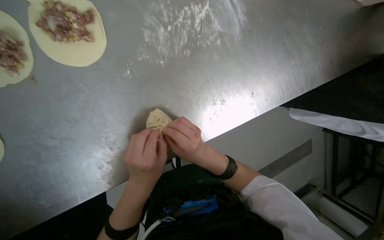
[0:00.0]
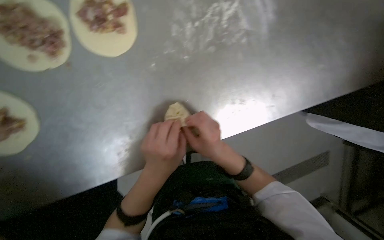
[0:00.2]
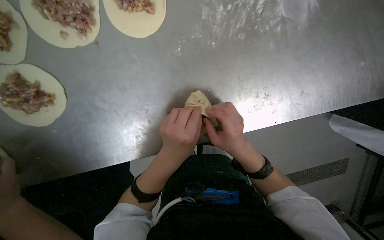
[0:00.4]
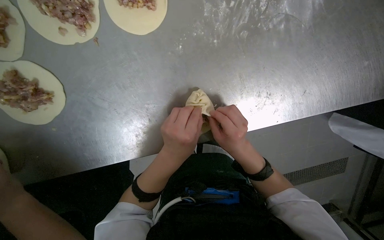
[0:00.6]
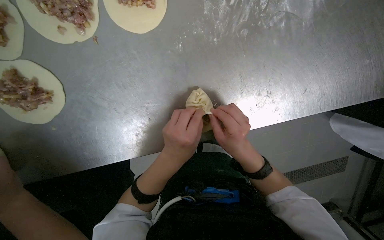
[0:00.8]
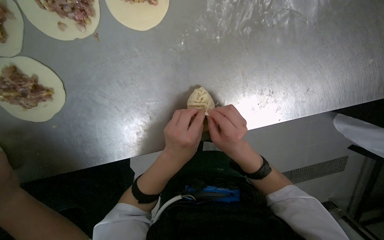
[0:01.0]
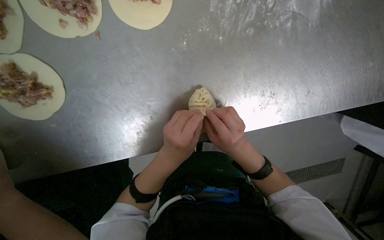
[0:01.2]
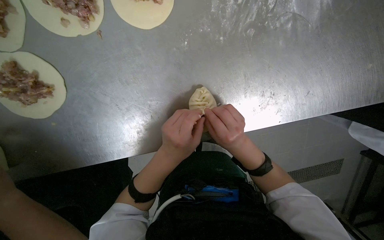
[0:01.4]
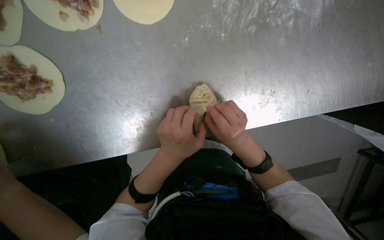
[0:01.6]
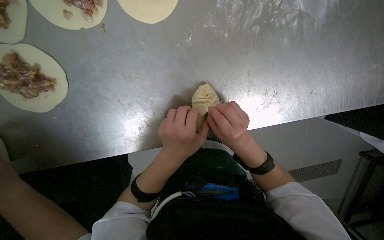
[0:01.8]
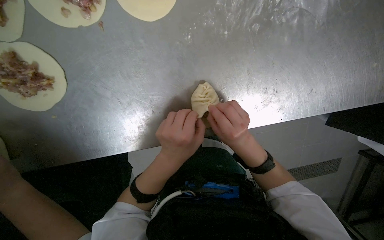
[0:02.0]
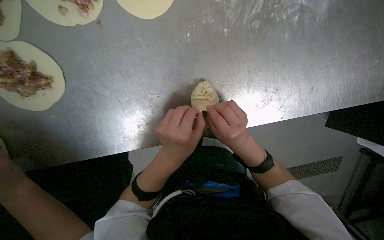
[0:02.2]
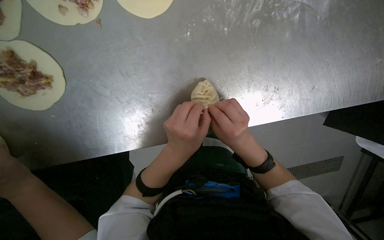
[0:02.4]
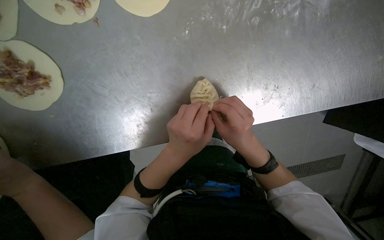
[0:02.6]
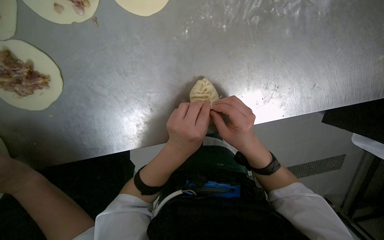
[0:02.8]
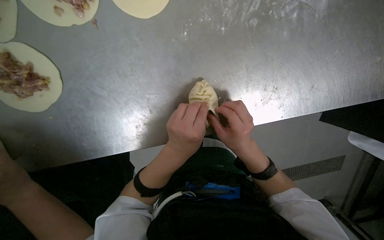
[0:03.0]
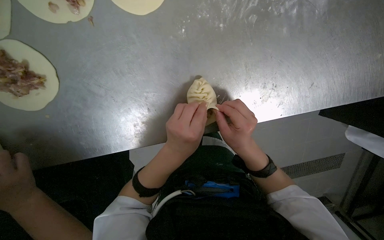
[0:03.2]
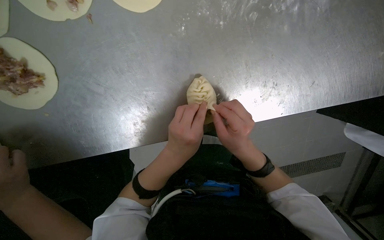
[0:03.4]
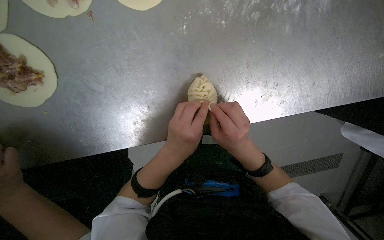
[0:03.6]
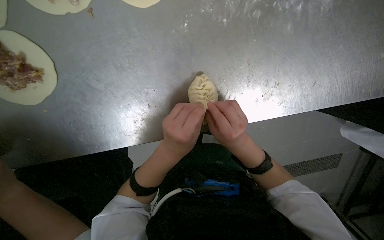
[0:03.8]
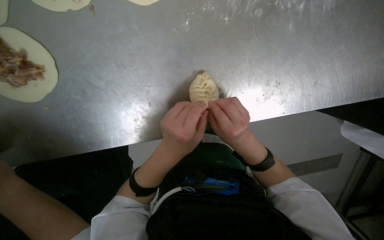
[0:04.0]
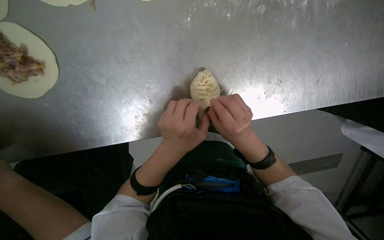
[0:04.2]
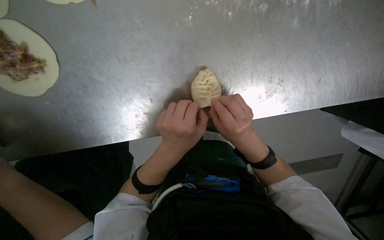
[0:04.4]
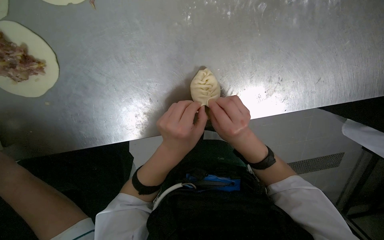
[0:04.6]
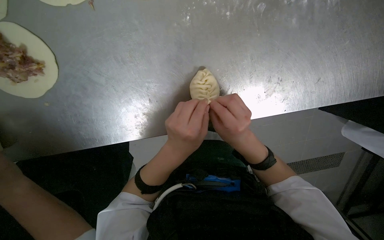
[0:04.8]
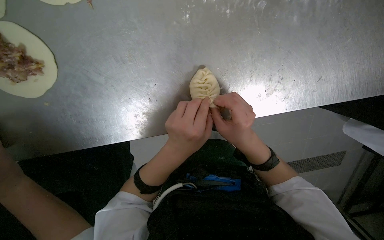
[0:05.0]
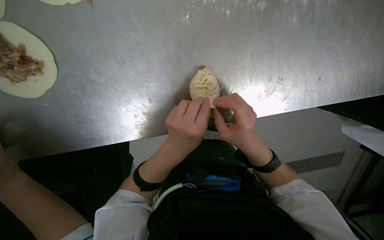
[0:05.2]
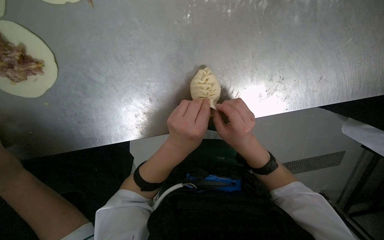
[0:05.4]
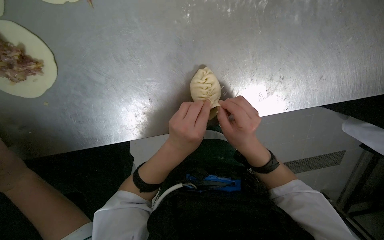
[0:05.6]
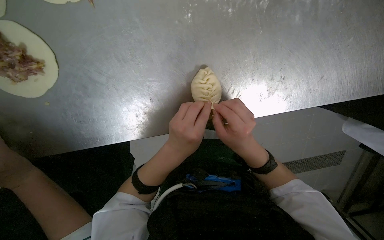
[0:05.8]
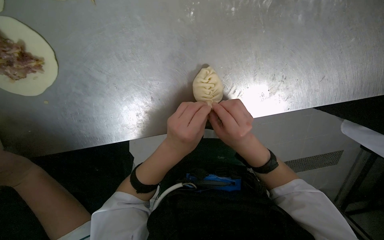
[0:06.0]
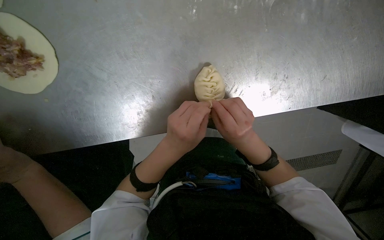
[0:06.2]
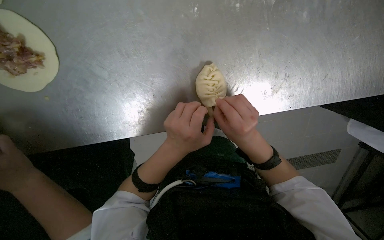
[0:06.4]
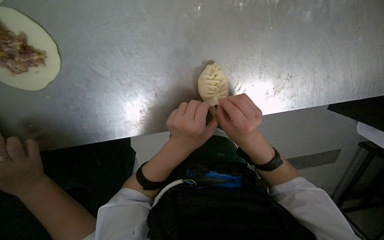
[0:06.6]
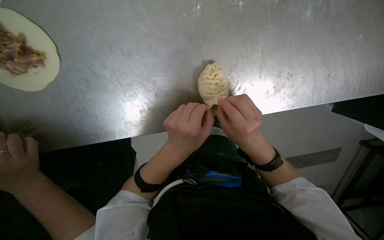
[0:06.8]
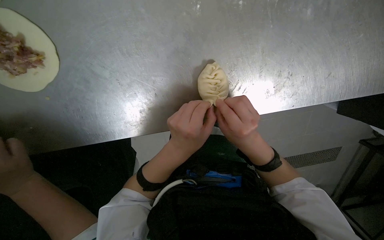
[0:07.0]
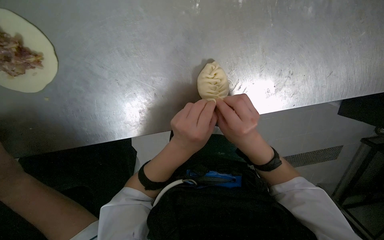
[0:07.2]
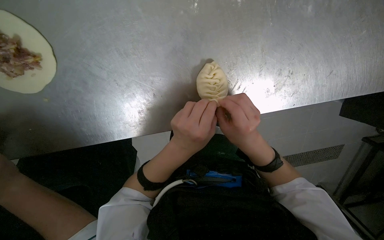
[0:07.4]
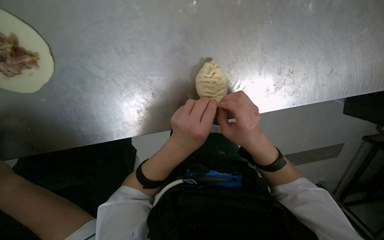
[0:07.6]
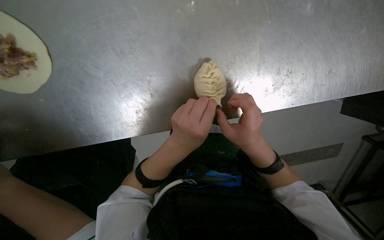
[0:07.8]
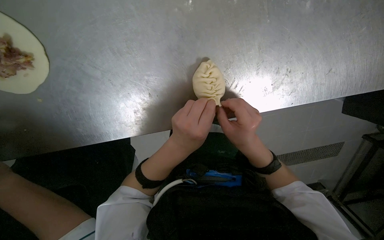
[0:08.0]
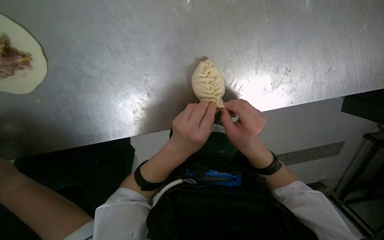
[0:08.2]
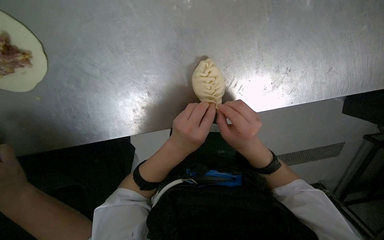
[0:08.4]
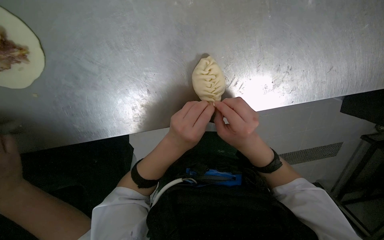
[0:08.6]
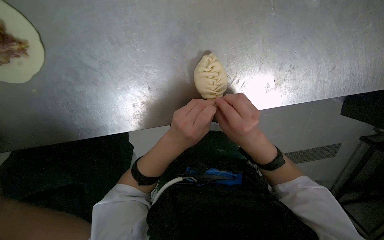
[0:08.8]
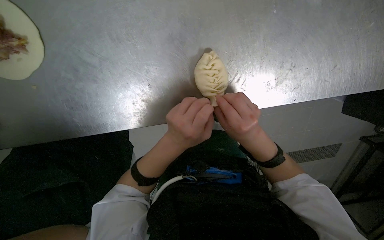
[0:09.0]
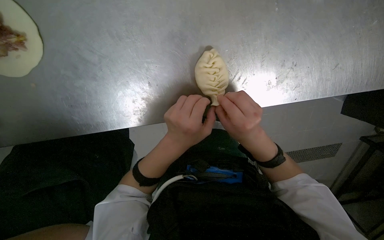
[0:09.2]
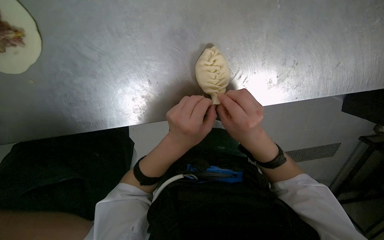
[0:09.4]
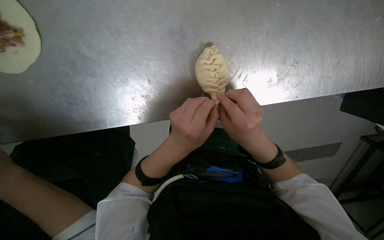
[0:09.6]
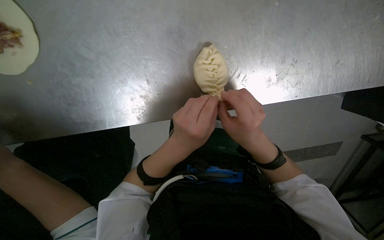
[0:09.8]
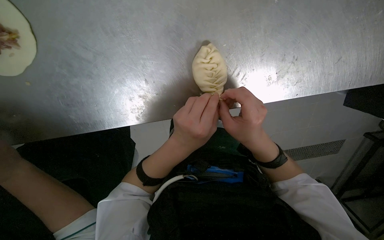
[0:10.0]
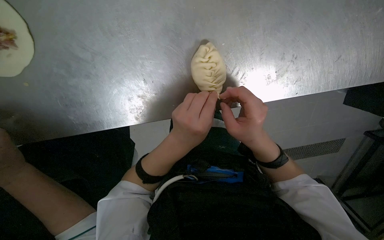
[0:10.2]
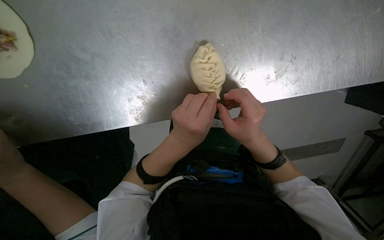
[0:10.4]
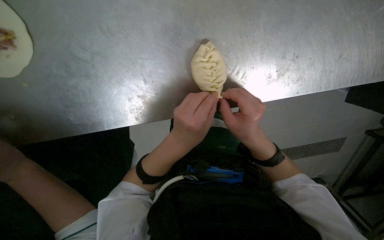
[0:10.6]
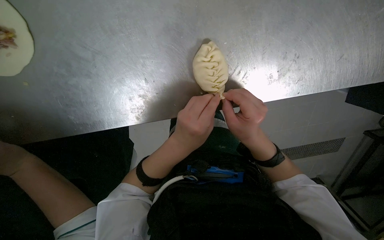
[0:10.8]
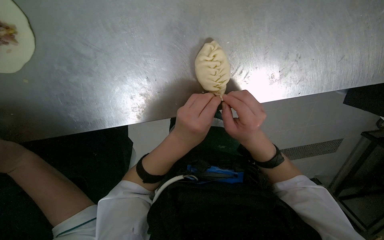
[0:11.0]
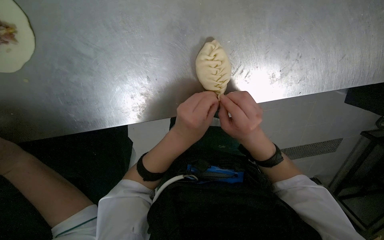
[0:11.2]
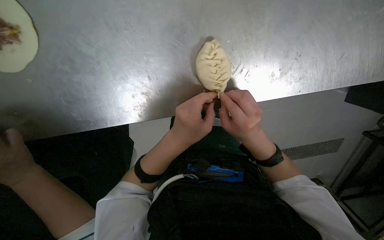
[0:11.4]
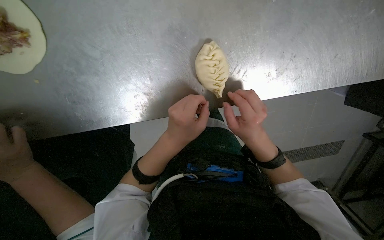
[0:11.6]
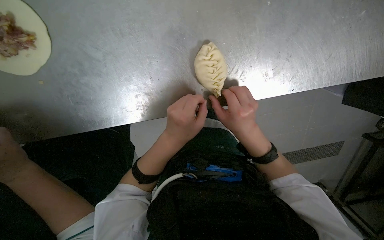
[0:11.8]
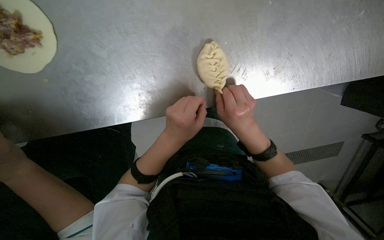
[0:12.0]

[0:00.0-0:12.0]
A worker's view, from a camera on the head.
Job: preparing food.
The whole recording: Sealing meat-filled dumplings. The worker continues sealing meat-filled dough circles, pinching the edges to form a braided pattern.
0:01.6 to 0:12.0: The hands make small movements and keep their place.

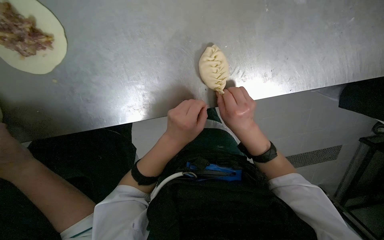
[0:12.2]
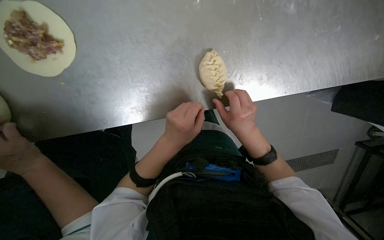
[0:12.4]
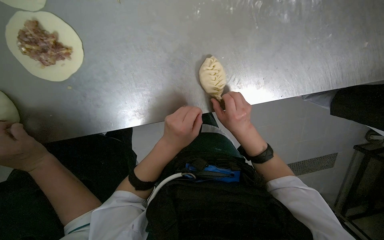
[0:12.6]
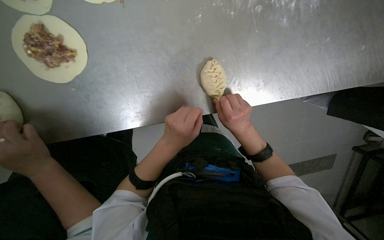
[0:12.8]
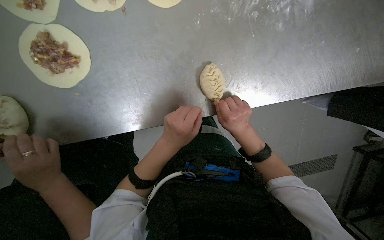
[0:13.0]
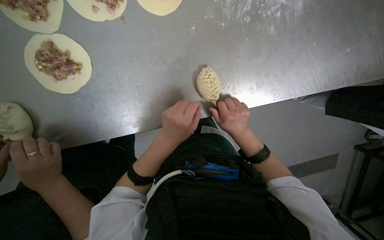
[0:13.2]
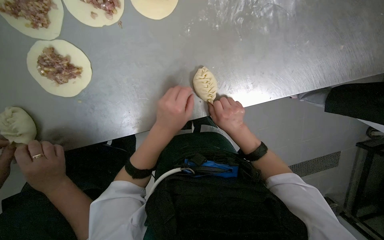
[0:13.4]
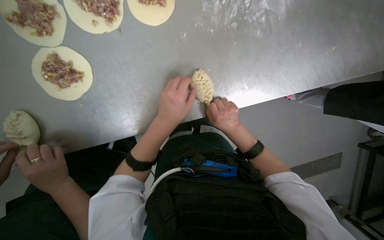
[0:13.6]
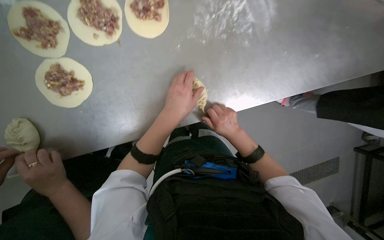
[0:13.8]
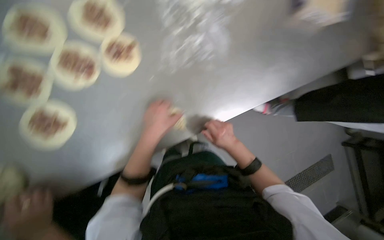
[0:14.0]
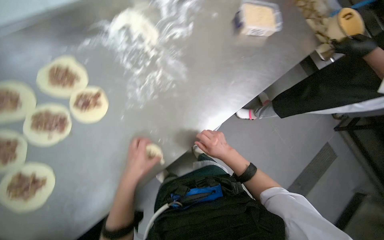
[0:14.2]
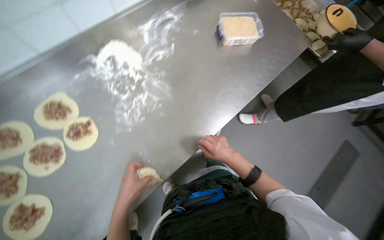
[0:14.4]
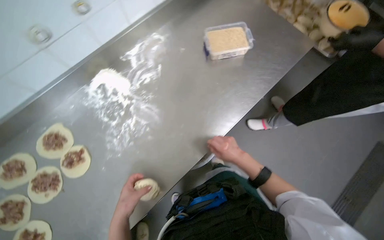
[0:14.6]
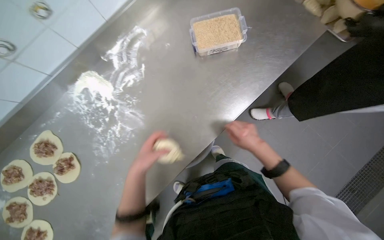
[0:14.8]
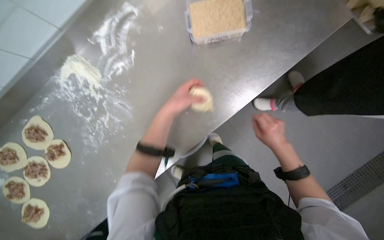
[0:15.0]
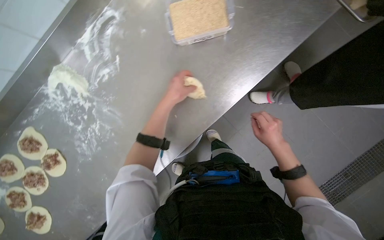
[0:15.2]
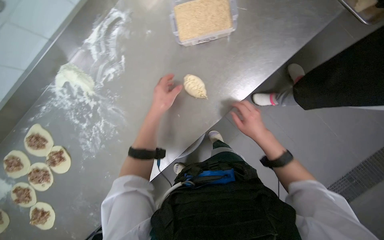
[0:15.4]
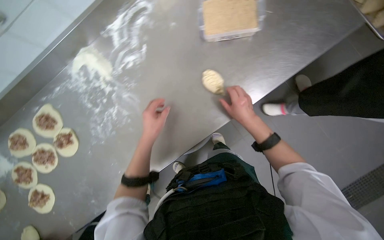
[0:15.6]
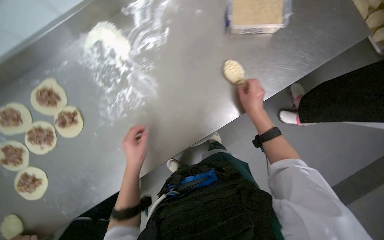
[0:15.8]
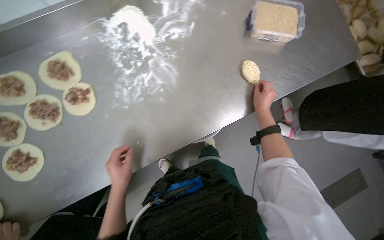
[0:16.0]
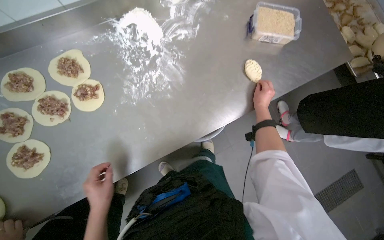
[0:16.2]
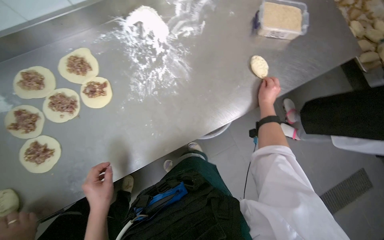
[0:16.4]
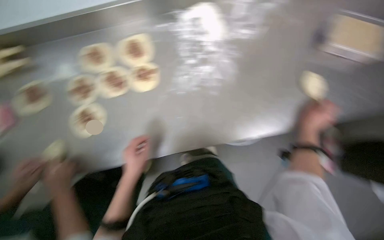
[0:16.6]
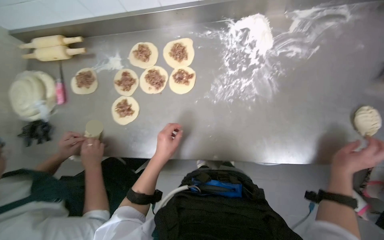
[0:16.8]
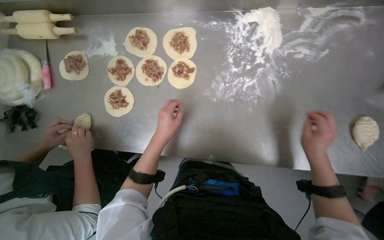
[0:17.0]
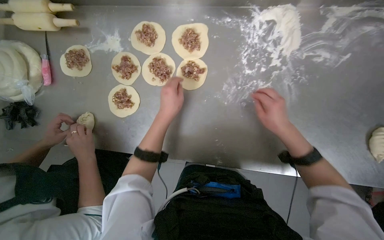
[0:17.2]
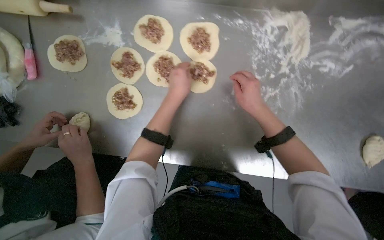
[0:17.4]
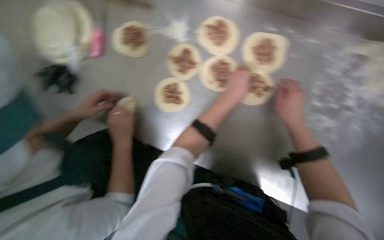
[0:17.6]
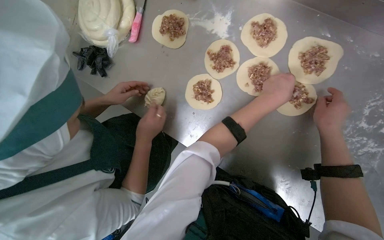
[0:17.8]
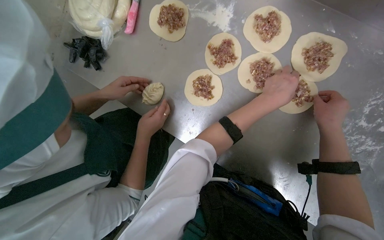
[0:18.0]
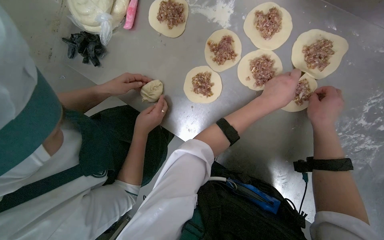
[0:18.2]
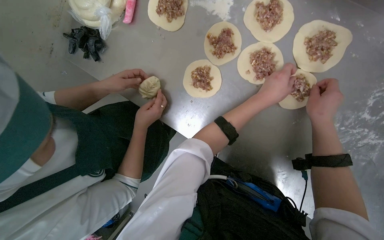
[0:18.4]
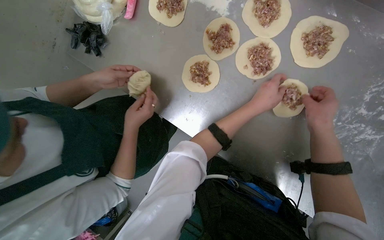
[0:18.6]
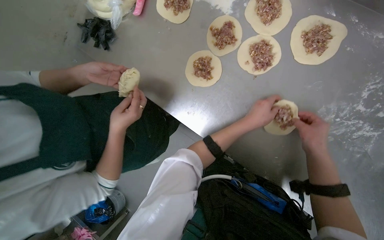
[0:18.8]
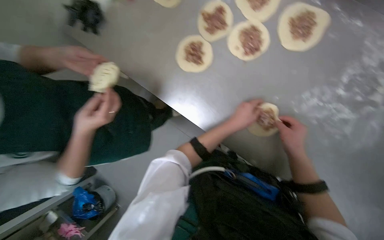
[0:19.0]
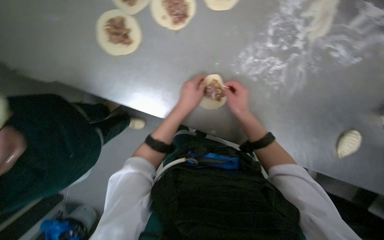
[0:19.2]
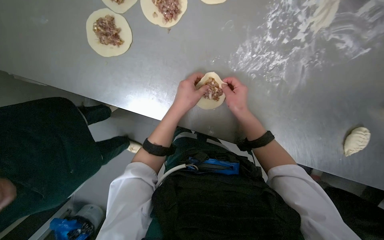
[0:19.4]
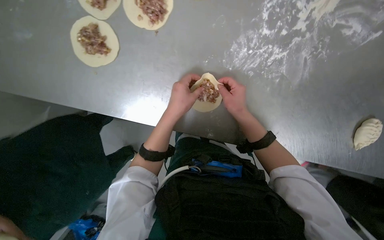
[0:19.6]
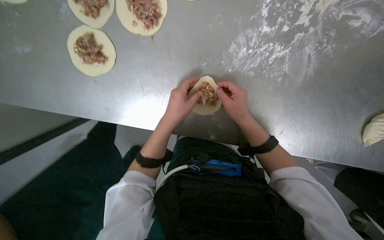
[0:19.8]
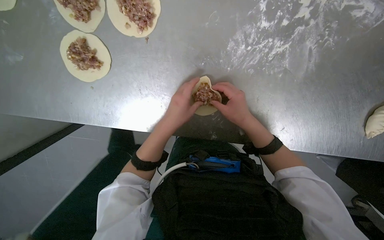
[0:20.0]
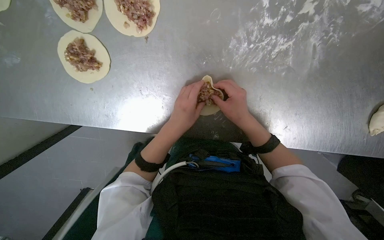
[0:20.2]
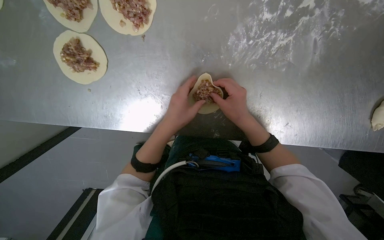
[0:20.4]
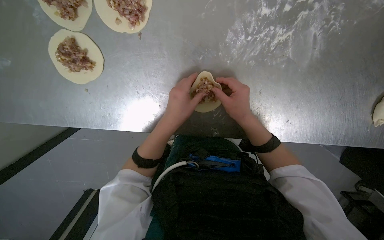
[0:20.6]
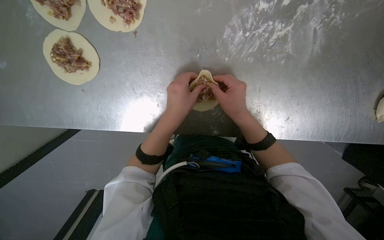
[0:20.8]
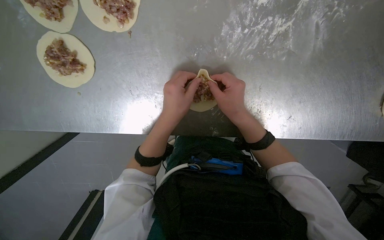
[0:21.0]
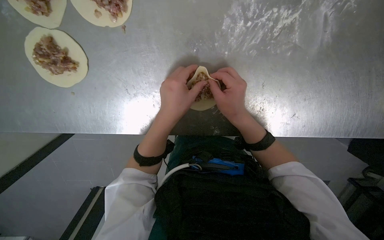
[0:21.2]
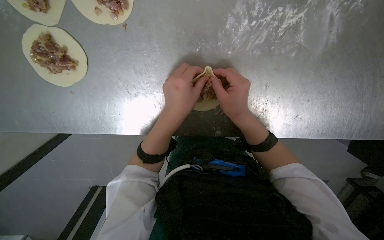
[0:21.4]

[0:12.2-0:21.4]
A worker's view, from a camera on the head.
Job: preparing food.
The whole recording: Sealing meat-filled dumplings. The worker continues sealing meat-filled dough circles, pinching the edges to form a braided pattern.
0:12.2 to 0:13.8: The view tilts some 15 degrees upward.
0:13.8 to 0:15.2: The camera is carried roughly 60 cm. Everything in view rotates approximately 35 degrees counterclockwise.
0:15.2 to 0:16.8: The camera travels roughly 50 cm. The wearer looks roughly 10 degrees further upward. The scene rotates clockwise by about 40 degrees.
0:16.8 to 0:18.4: The camera pitches downward, by approximately 20 degrees. Everything in view rotates roughly 30 degrees clockwise. The right hand moves up the picture, about 40 cm. The left hand is displaced up the picture by approximately 20 cm.
0:19.8 to 0:21.4: The hands make small movements and keep their place.
